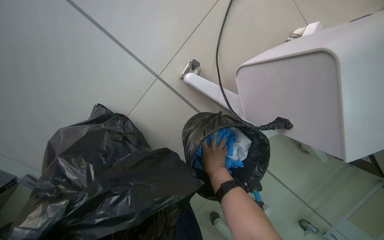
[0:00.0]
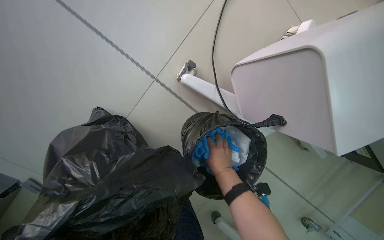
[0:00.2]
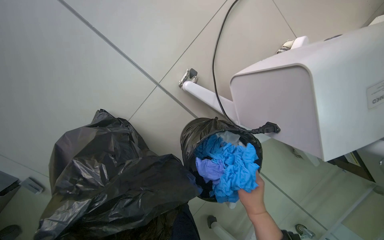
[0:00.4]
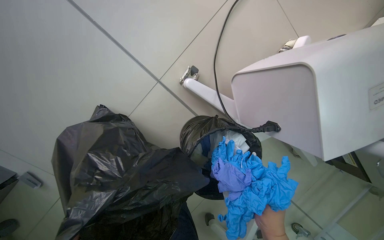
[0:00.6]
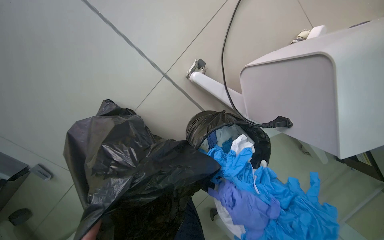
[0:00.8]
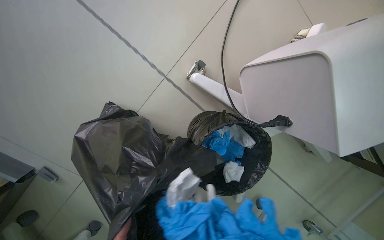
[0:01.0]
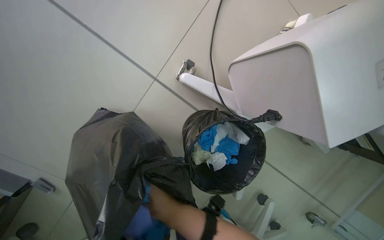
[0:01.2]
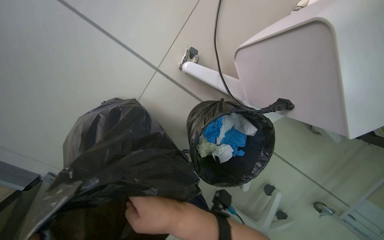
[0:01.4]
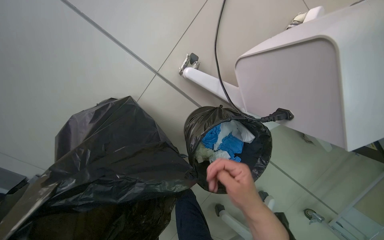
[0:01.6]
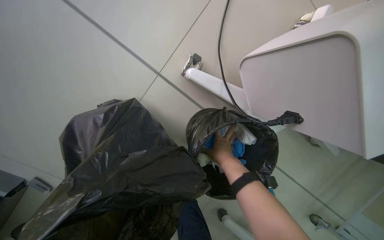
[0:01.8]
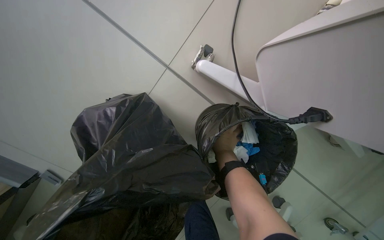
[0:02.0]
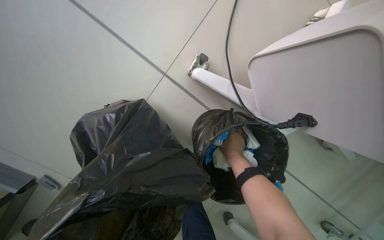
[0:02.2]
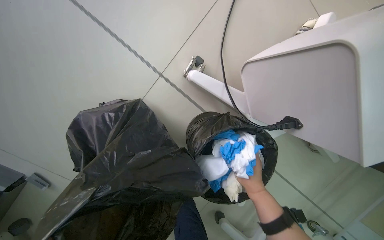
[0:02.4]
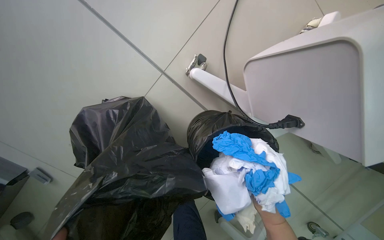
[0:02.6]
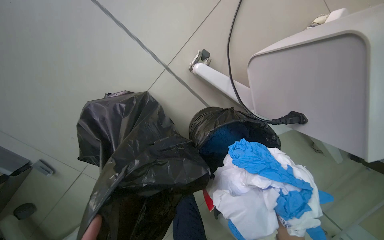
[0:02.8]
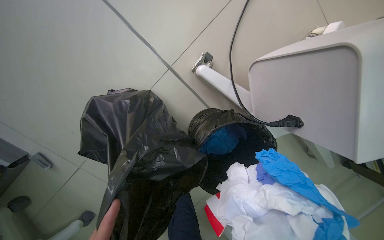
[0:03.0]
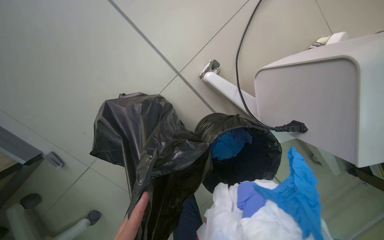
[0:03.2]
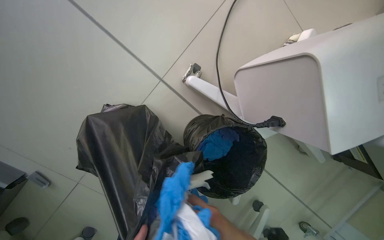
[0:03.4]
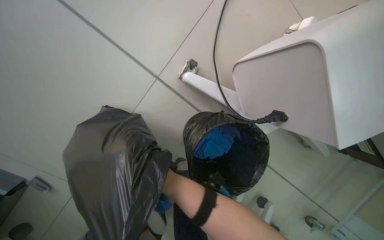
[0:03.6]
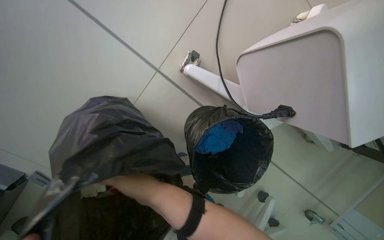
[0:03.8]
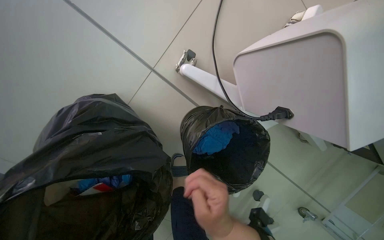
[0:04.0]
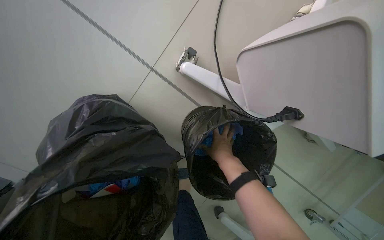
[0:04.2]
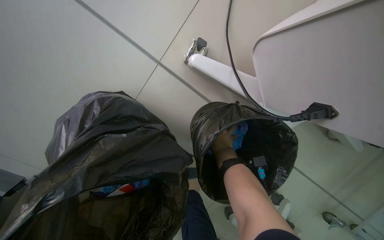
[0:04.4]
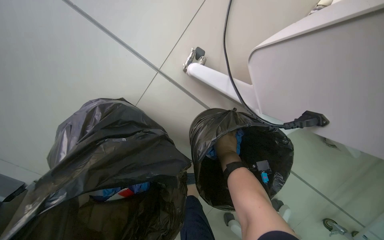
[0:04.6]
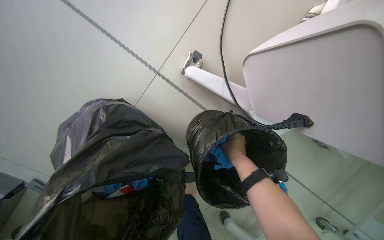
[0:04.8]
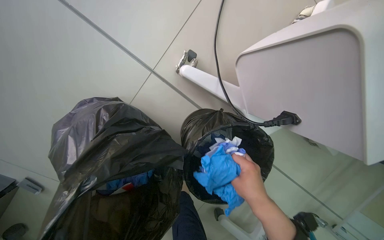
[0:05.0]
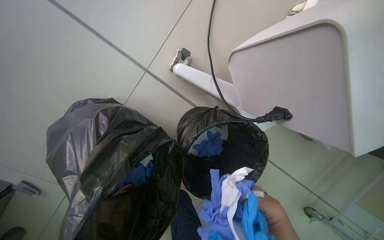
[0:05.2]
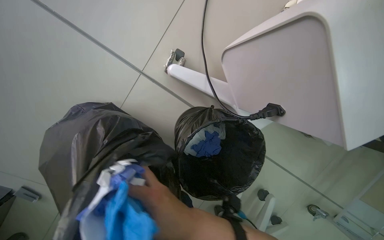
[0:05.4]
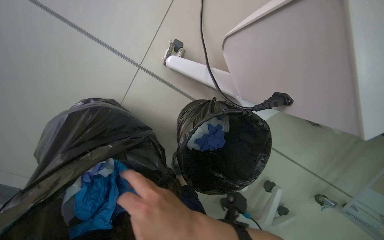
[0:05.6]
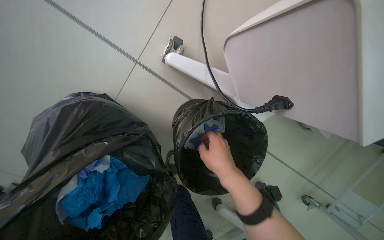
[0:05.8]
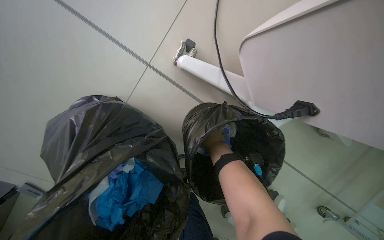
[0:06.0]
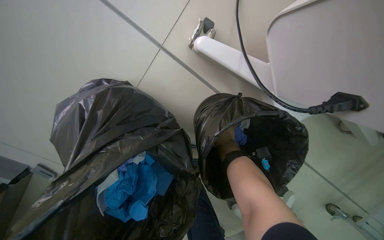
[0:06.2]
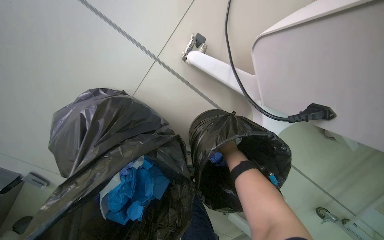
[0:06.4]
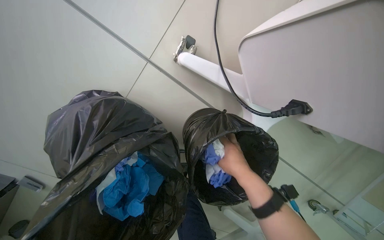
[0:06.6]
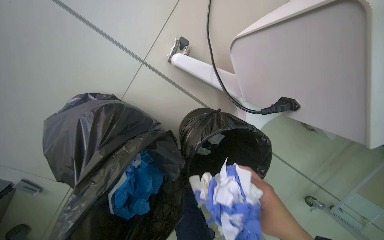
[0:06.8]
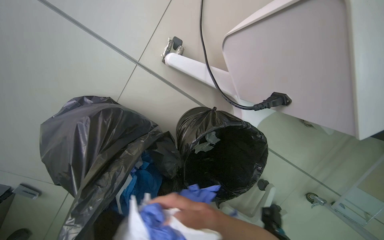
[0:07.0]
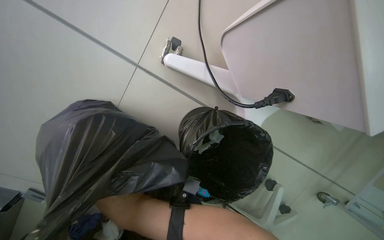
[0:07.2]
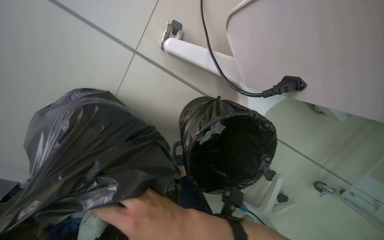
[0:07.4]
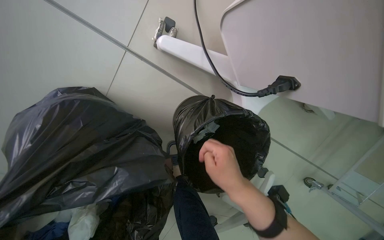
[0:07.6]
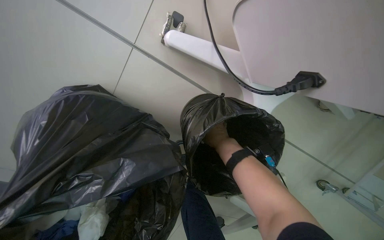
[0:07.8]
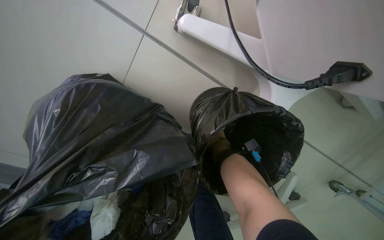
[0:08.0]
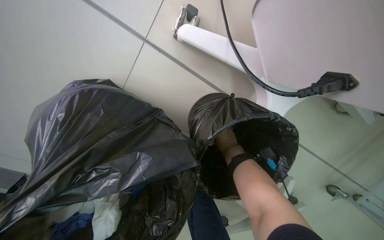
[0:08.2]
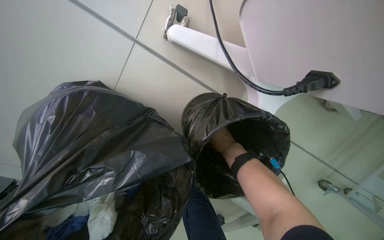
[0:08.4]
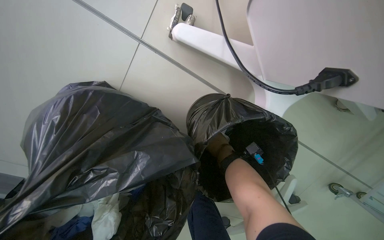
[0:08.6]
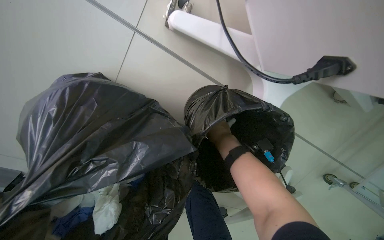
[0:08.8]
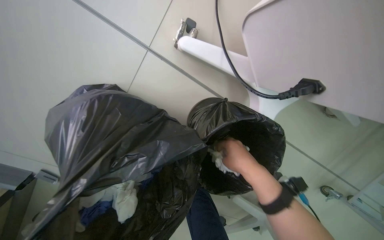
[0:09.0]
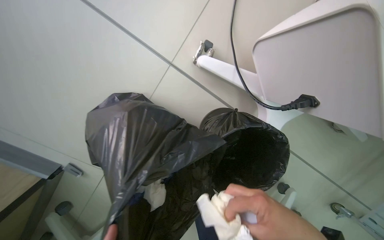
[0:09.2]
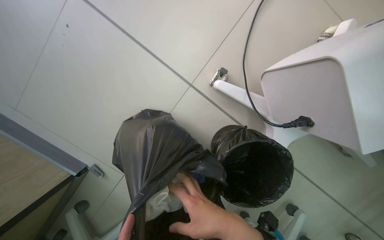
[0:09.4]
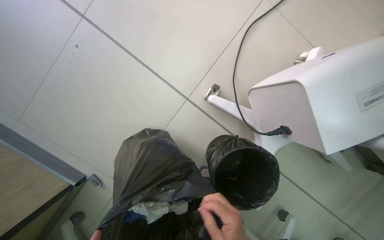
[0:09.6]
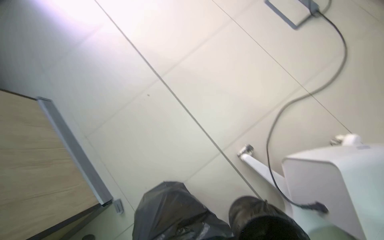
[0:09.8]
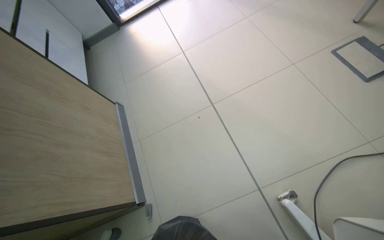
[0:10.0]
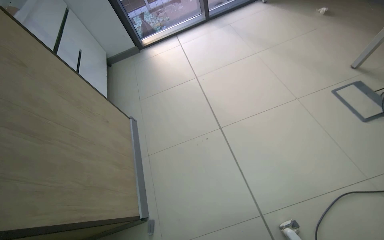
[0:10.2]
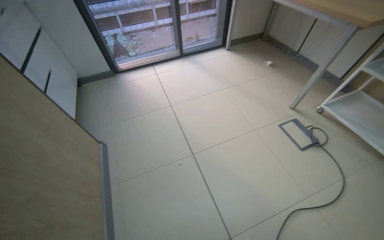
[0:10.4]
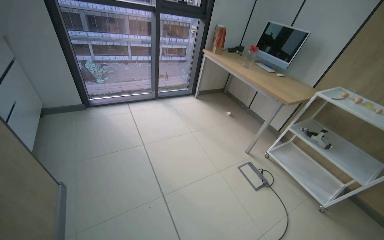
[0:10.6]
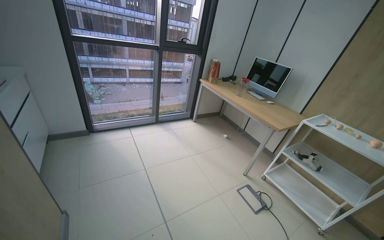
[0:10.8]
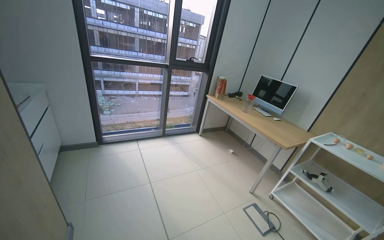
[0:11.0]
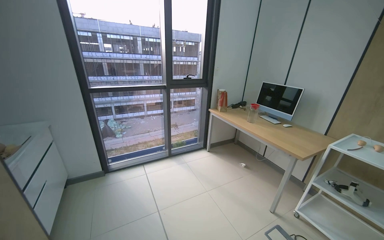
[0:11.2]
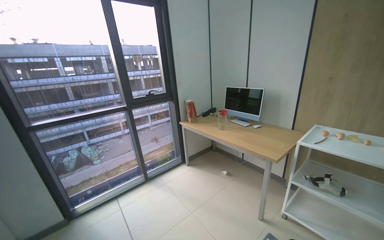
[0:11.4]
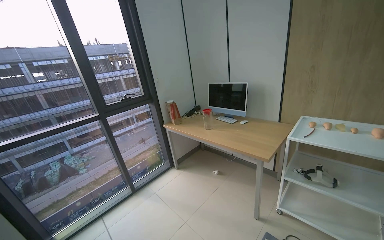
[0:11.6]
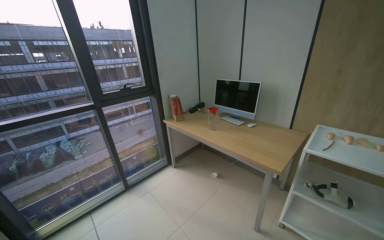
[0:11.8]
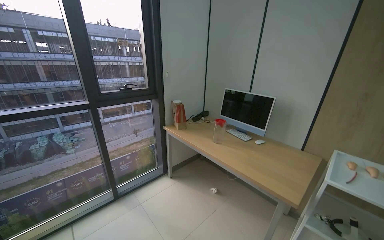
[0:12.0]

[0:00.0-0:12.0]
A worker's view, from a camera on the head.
Job: managing trash.
The whole recording: Collecting trash from room. The worker collects various trash items from bins, the floor, desk, and table, placing them into a large trash bag.
0:04.4 to 0:06.0: The right hand travels nearer to the camera and back again, about 40 cm each way.
0:06.0 to 0:07.6: The right hand heads nearer to the camera and down the picture, covering approximately 30 cm.
0:07.6 to 0:09.0: The right hand travels farther from the camera and back again, roughly 30 cm each way.
0:09.0 to 0:10.4: The head travels some 60 cm. The head rotates approximately 40 degrees to the left. The view tilts approximately 50 degrees upward.
0:10.4 to 0:12.0: The wearer moves approximately 70 cm. The view swings some 25 degrees to the right. The wearer looks roughly 30 degrees further upward.

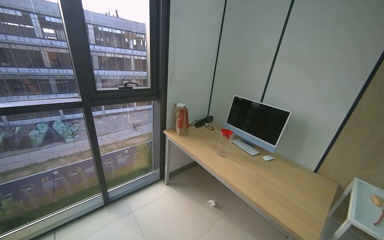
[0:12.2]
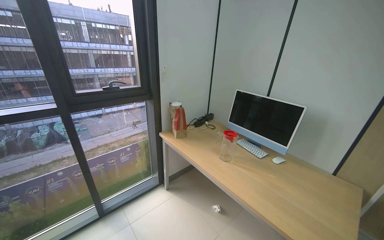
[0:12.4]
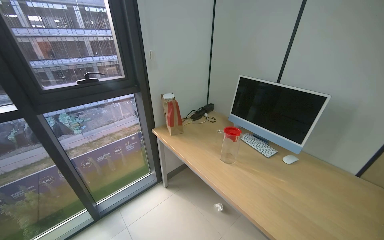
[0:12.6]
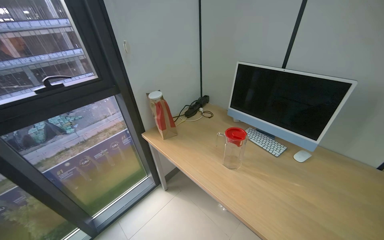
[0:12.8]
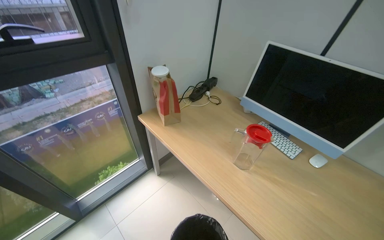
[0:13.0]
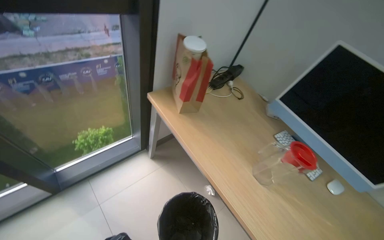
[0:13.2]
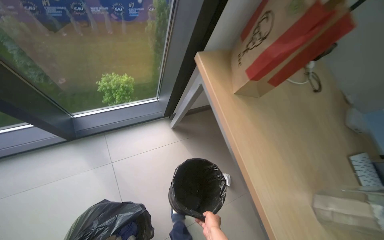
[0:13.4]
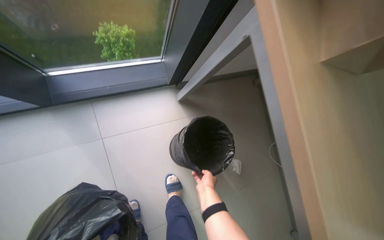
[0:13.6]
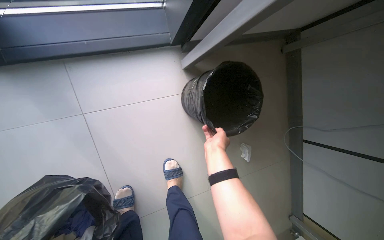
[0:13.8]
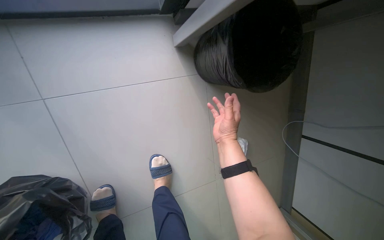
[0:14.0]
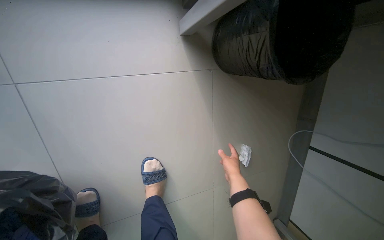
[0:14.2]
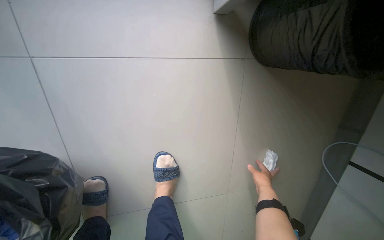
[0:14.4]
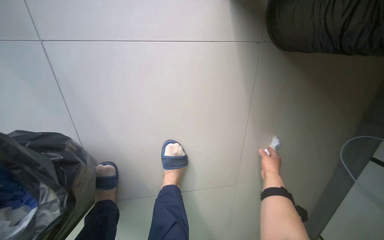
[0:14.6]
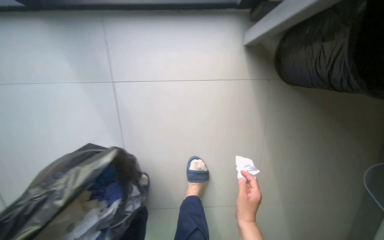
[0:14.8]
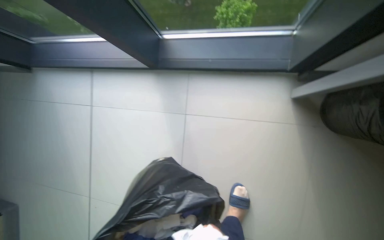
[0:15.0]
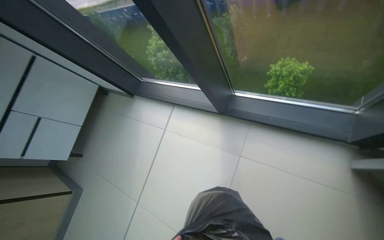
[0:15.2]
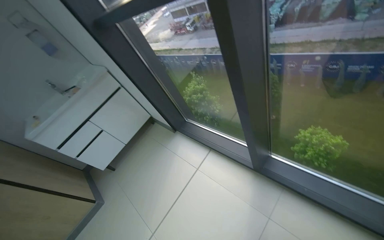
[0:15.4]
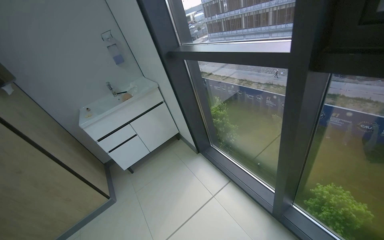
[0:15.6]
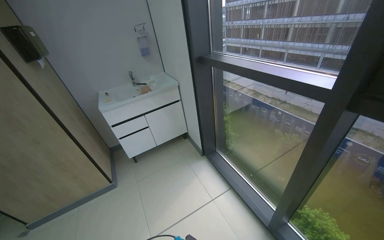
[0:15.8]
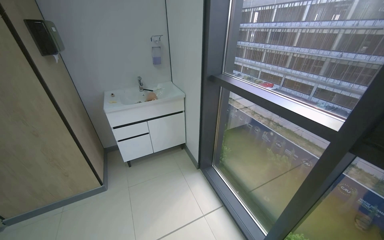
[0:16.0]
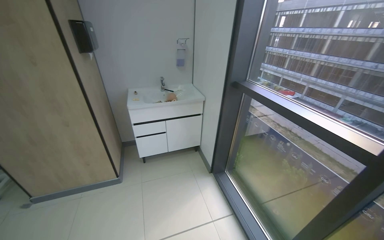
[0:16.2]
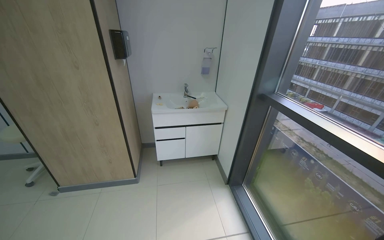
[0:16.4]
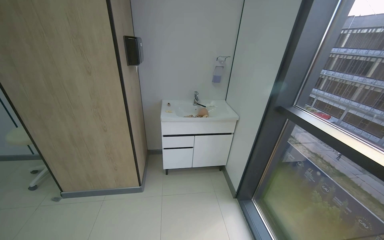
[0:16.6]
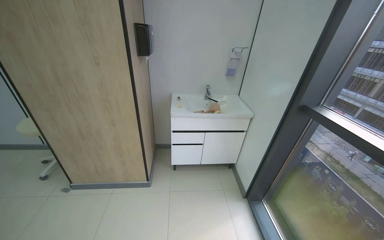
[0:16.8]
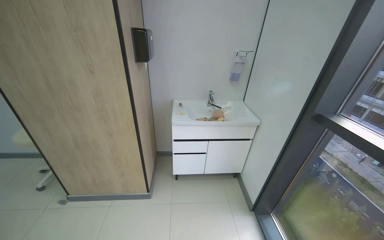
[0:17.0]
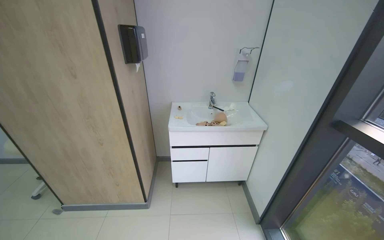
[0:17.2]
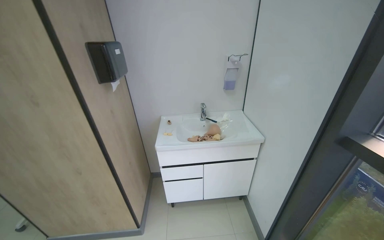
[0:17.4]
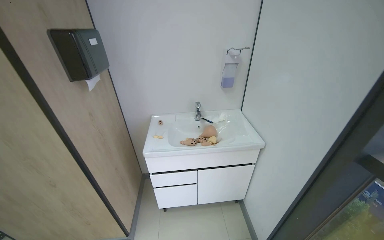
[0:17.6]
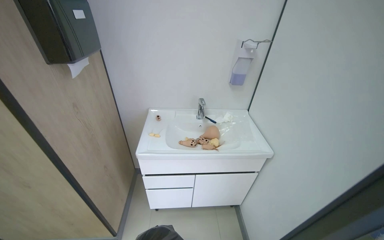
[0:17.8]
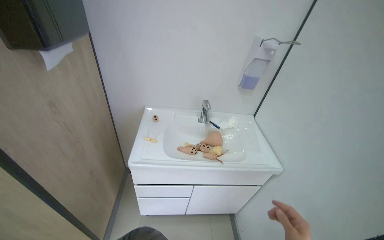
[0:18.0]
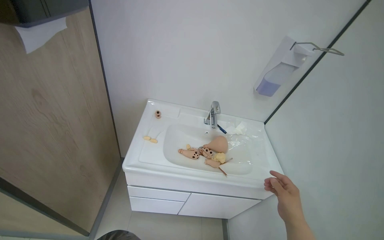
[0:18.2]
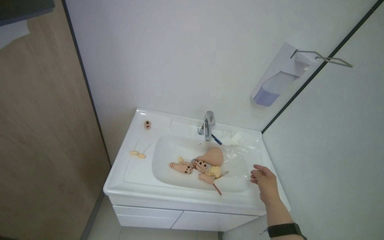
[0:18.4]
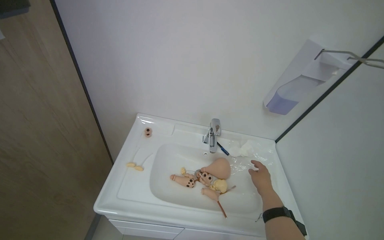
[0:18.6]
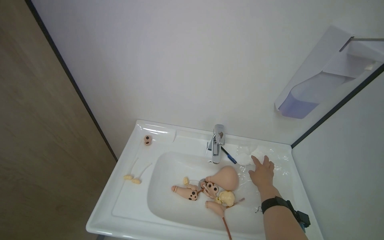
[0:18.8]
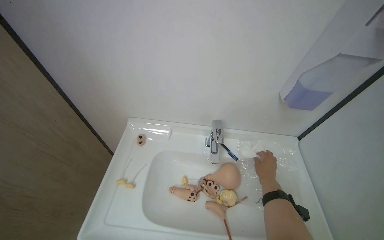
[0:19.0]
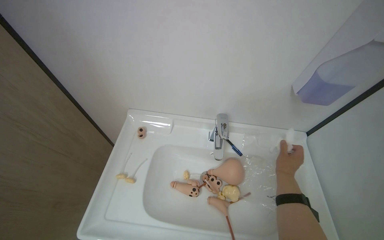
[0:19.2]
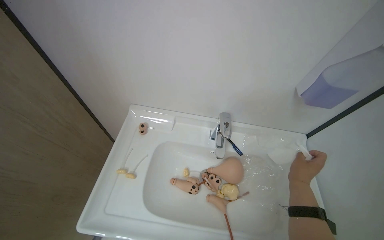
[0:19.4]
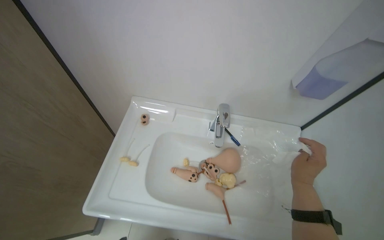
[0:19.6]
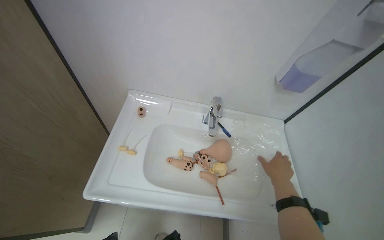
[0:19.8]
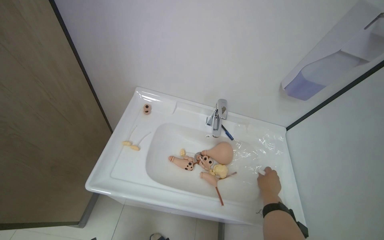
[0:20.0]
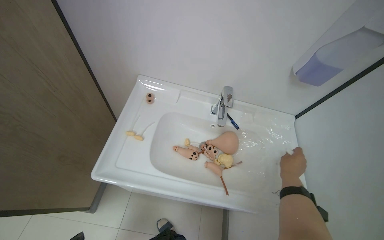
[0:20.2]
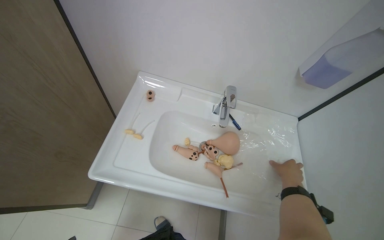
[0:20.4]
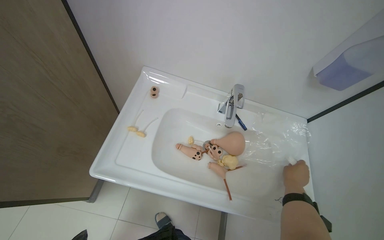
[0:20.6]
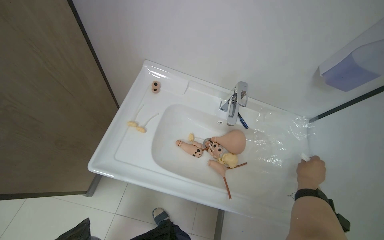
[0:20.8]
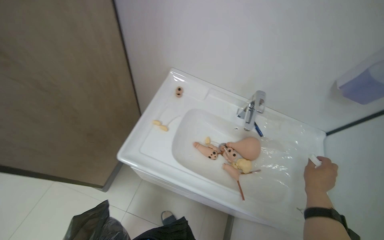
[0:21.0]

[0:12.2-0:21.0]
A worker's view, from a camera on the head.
Job: managing trash.
The whole recording: Collecting trash from room. The worker collects various trash items from bins, the floor, desk, and table, placing them into a large trash bag.
0:12.2 to 0:13.6: The wearer moves roughly 1.5 m. The wearer looks some 55 degrees further downward. The scene turns about 30 degrees clockwise in the picture.
0:13.6 to 0:15.2: The head rotates roughly 50 degrees to the left. The wearer looks approximately 25 degrees further upward.
0:15.2 to 0:16.6: The head travels approximately 80 cm. The head turns to the left by roughly 65 degrees. The wearer looks about 30 degrees further upward.
0:16.6 to 0:18.0: The head travels about 90 cm.
0:18.0 to 0:19.6: The wearer moves approximately 50 cm. The camera pitches downward, by roughly 20 degrees.
